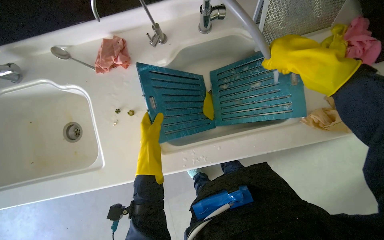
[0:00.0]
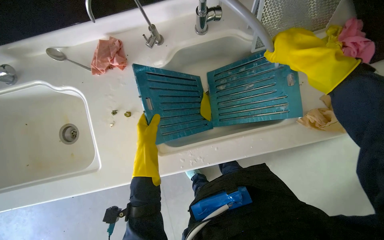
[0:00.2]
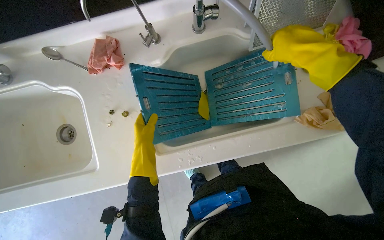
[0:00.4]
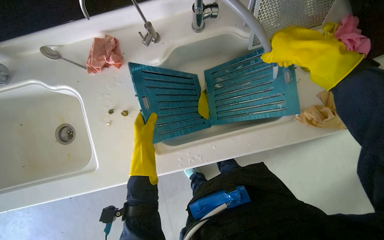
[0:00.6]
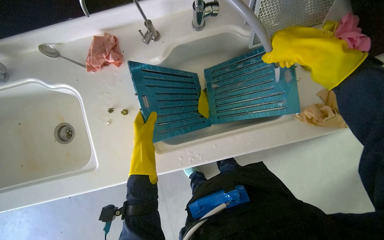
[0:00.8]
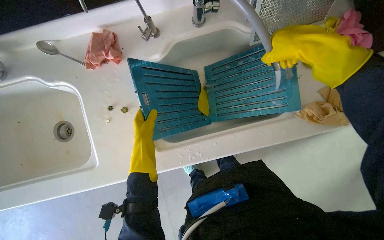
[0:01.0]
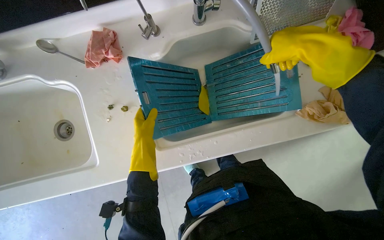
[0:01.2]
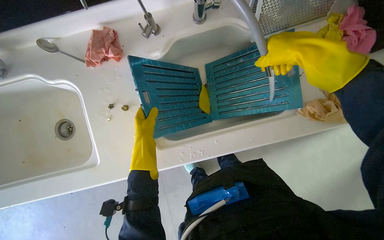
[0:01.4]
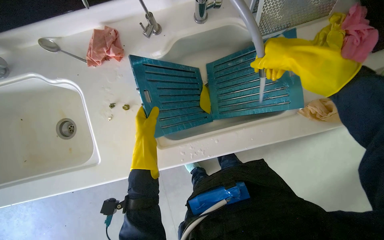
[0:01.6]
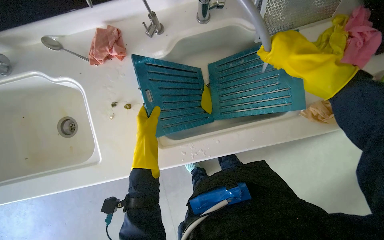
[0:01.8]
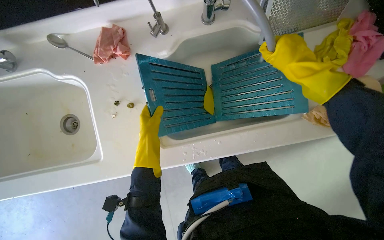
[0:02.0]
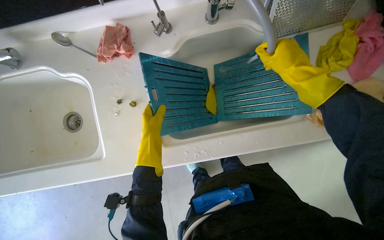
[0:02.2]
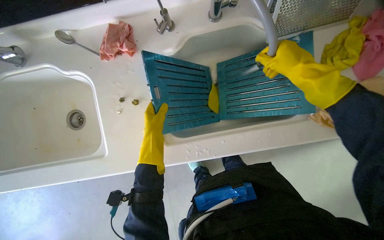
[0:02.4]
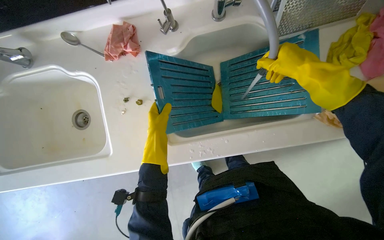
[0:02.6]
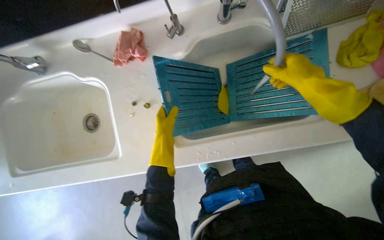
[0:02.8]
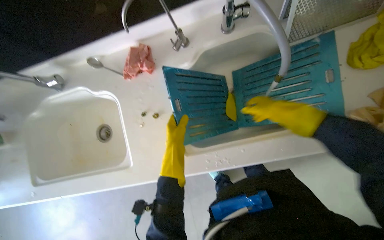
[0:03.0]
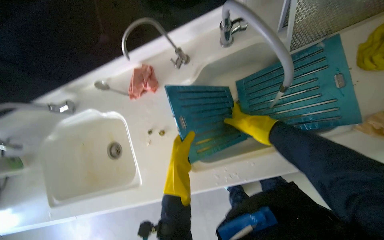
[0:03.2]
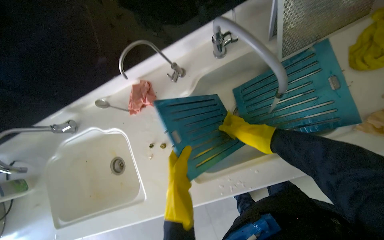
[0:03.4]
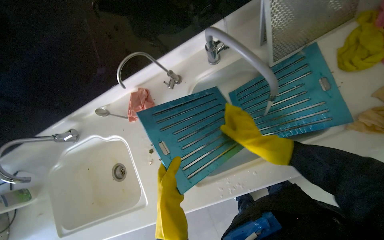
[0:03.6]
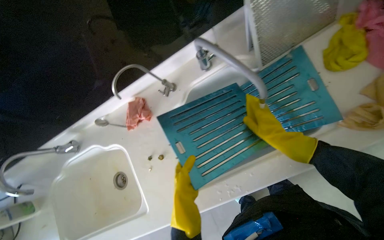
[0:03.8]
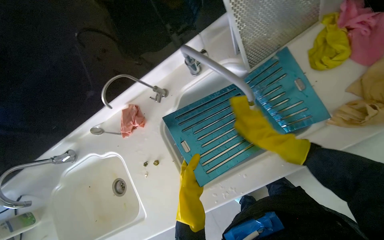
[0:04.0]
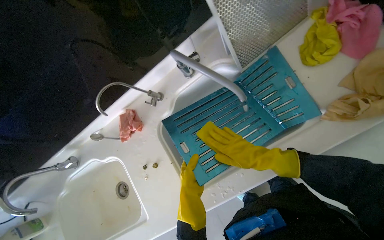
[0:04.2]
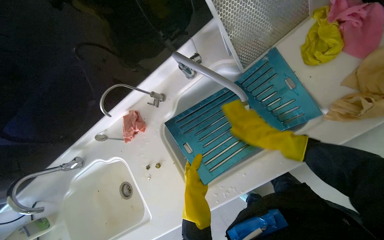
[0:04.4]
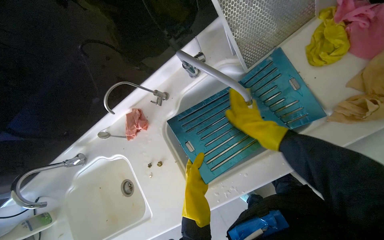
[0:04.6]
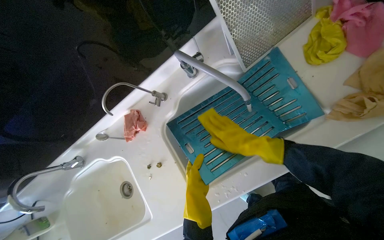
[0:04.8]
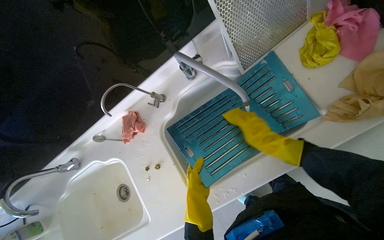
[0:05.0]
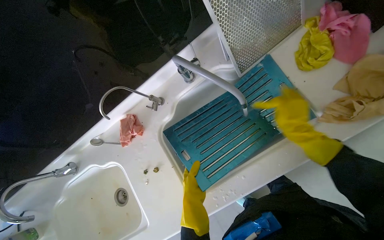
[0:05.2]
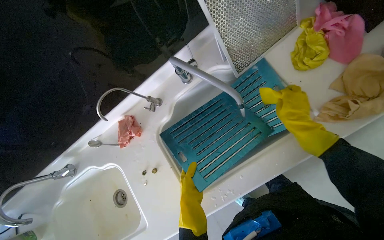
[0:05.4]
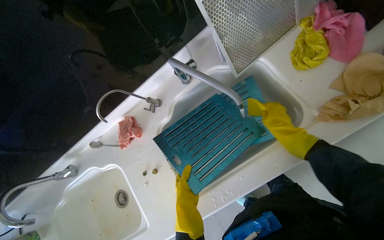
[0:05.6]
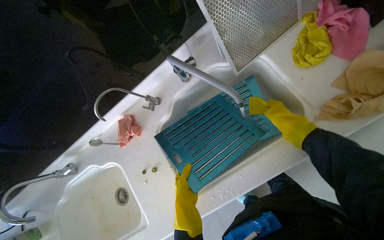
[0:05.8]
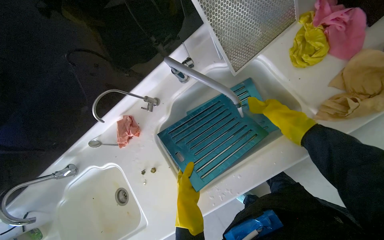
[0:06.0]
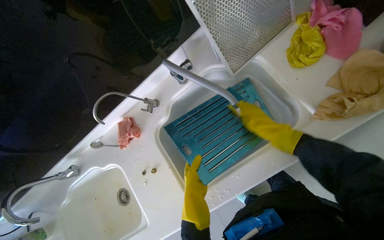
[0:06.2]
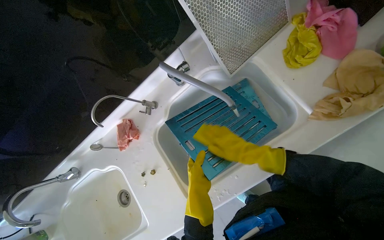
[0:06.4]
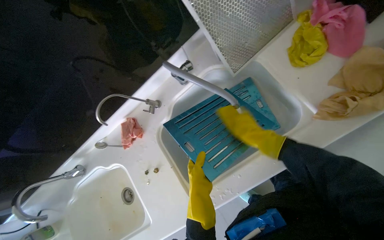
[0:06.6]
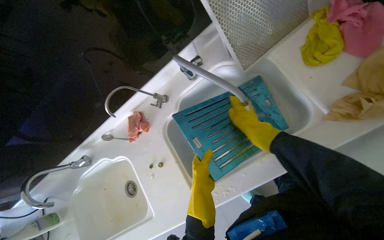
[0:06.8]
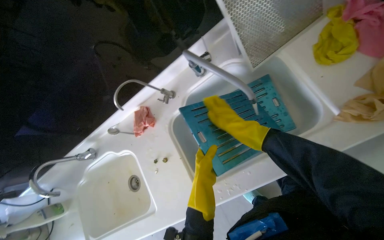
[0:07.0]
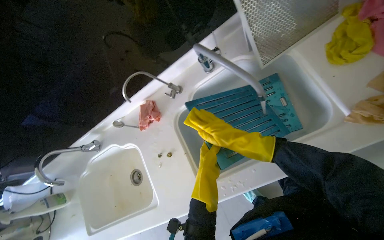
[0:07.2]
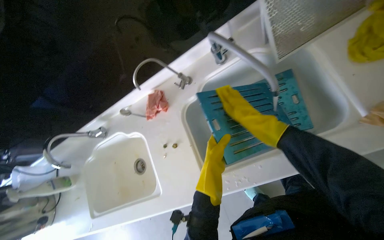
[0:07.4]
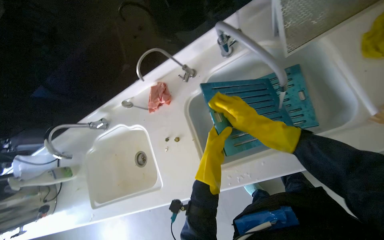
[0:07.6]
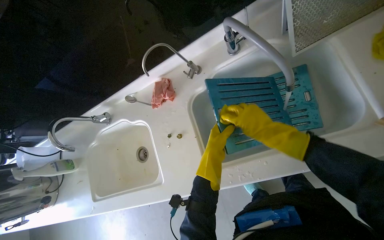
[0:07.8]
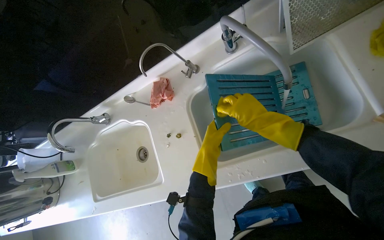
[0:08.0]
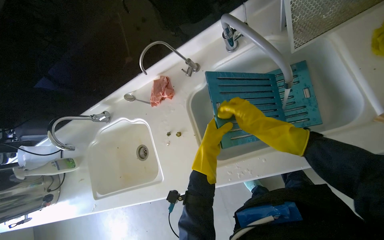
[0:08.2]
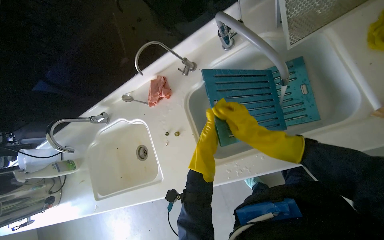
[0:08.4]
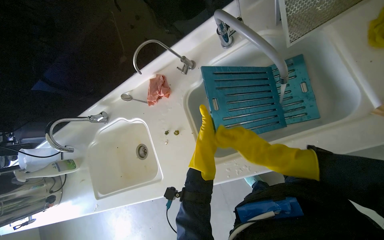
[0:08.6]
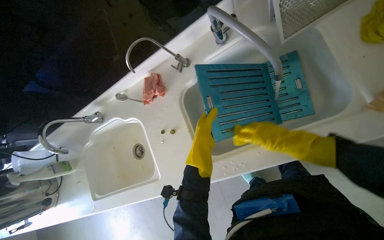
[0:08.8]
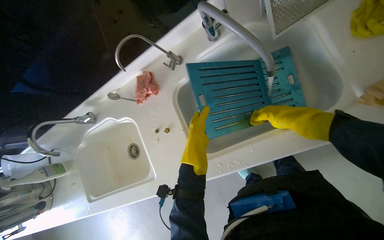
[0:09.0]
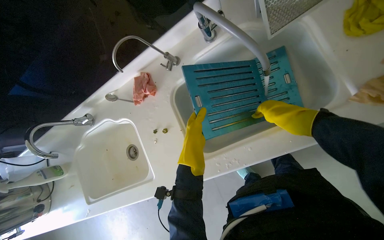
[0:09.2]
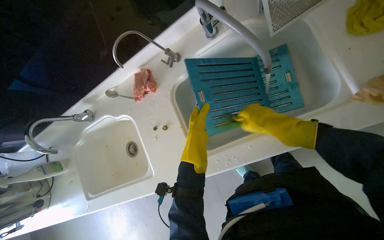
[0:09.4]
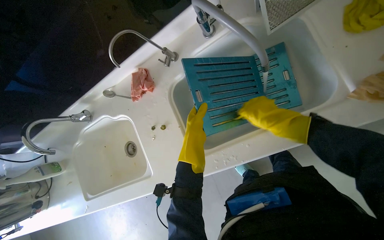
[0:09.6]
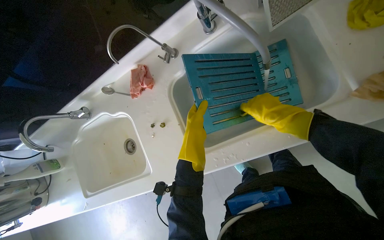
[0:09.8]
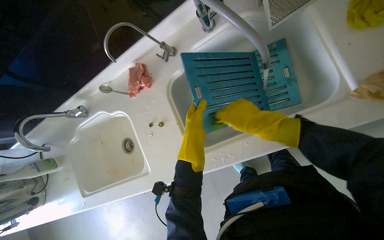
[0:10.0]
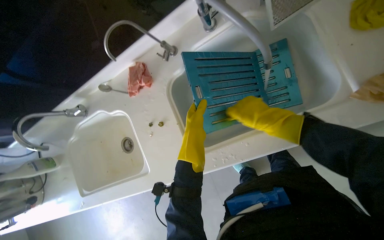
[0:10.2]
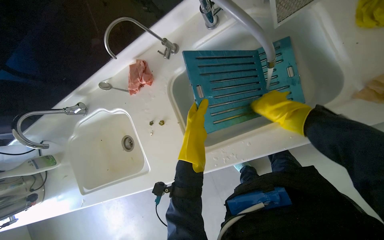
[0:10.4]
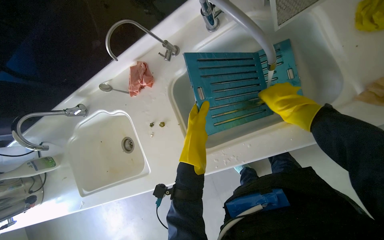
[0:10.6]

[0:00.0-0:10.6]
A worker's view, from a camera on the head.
Job: cleaning kitchen.
The whole recording: Cleaning metal mesh filters. The worker scrubs and rinses the metal mesh filters in the sink.
0:01.6 to 0:03.0: The right hand goes nearer and farther, some 20 cm each way, reversing 2 times.
0:03.0 to 0:04.6: The right hand moves some 15 cm farther from the camera and comes back.
0:04.6 to 0:06.0: The right hand travels to the right by some 15 cm.
0:06.0 to 0:07.6: The right hand heads to the left, covering some 25 cm.
0:07.6 to 0:09.0: The right hand moves to the right, about 20 cm.
0:09.0 to 0:10.6: The right hand travels to the left and back again, some 10 cm each way.

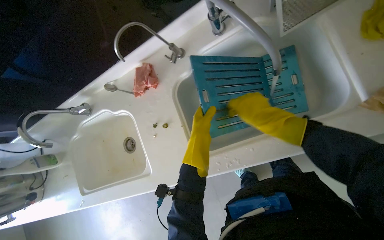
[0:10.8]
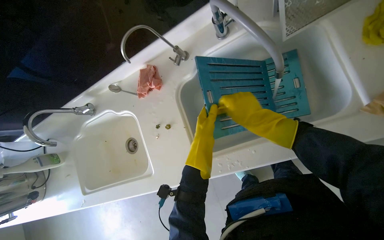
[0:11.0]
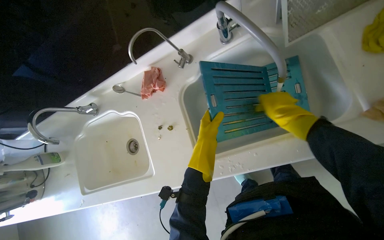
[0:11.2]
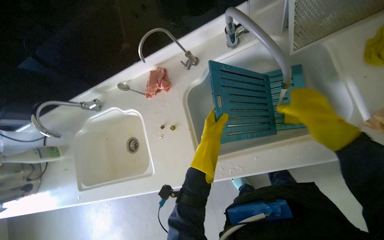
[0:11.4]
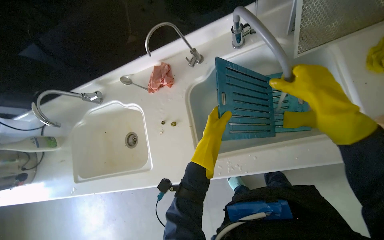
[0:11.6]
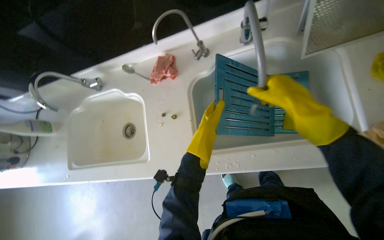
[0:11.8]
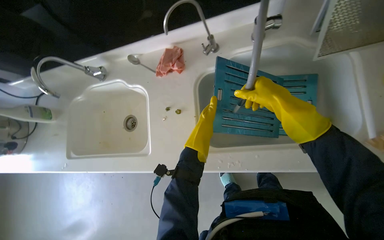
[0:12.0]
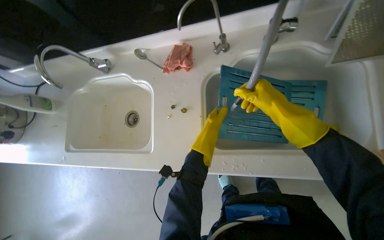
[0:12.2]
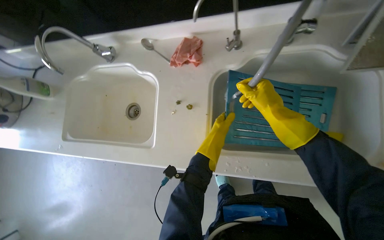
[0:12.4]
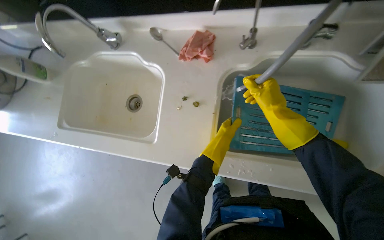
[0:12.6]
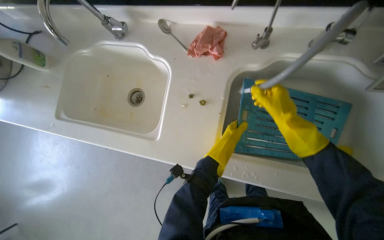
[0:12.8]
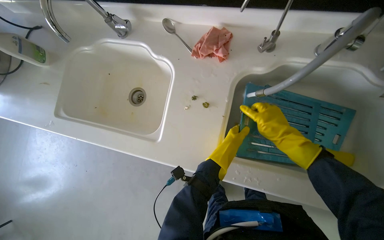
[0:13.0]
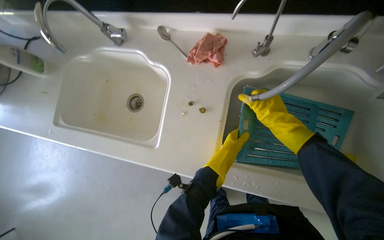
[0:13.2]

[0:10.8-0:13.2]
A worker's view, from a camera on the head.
Job: cleaning kitchen.
The whole recording: Cleaning metal mesh filters. The worker scrubs and rinses the metal mesh filters in the sink.
0:12.0 to 0:13.2: The right hand goes some 15 cm farther from the camera.

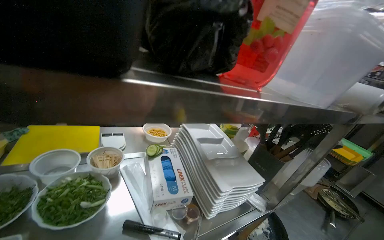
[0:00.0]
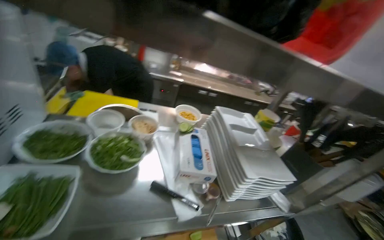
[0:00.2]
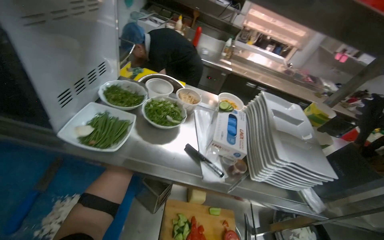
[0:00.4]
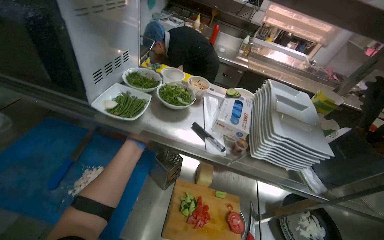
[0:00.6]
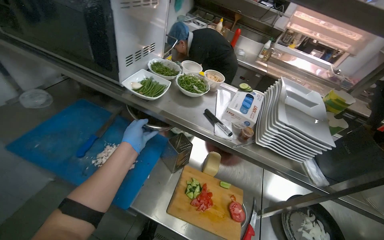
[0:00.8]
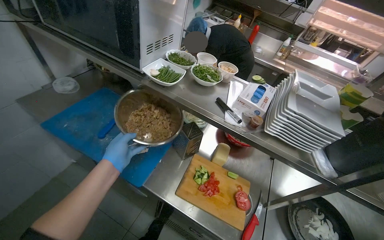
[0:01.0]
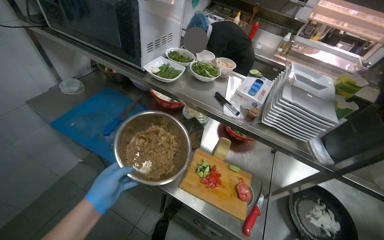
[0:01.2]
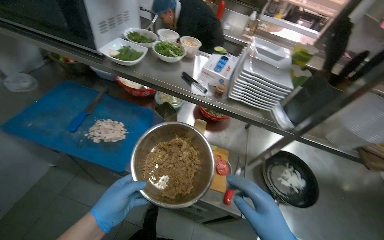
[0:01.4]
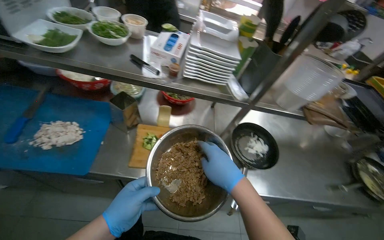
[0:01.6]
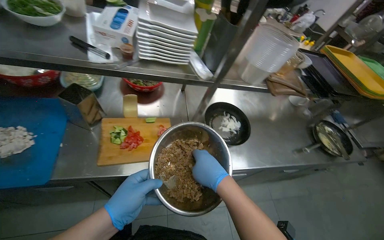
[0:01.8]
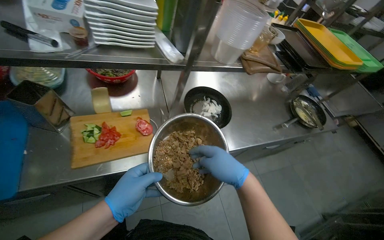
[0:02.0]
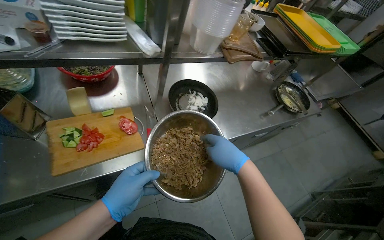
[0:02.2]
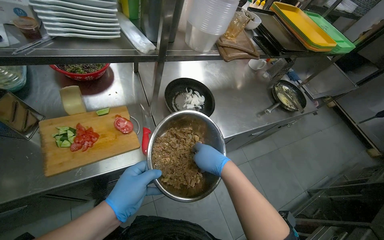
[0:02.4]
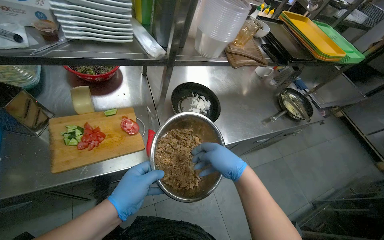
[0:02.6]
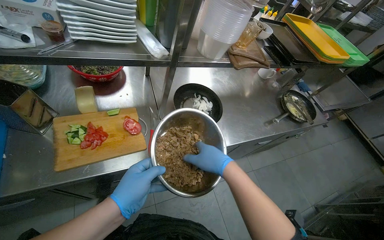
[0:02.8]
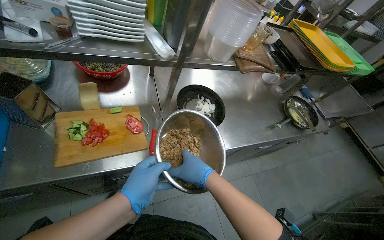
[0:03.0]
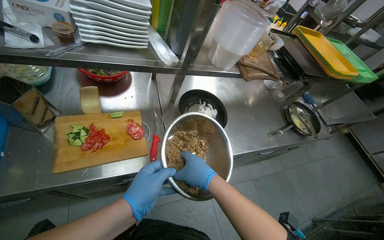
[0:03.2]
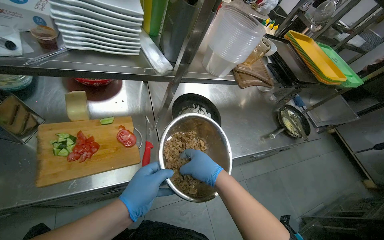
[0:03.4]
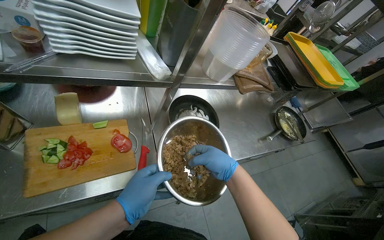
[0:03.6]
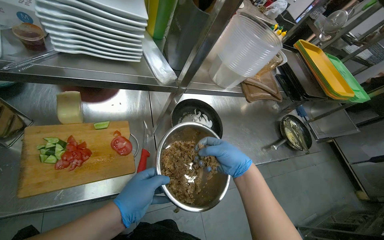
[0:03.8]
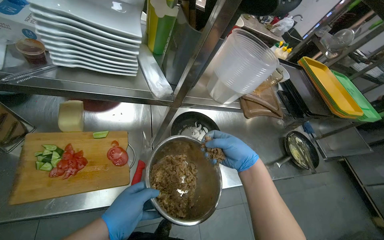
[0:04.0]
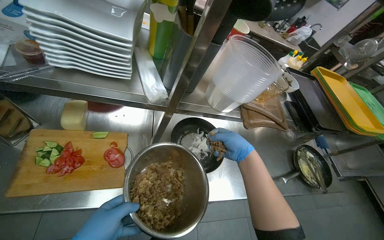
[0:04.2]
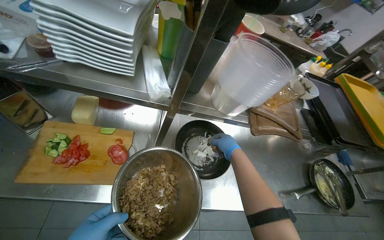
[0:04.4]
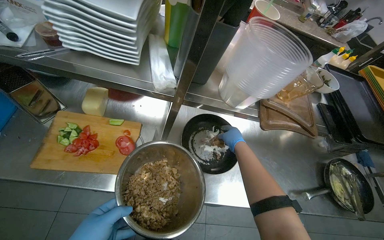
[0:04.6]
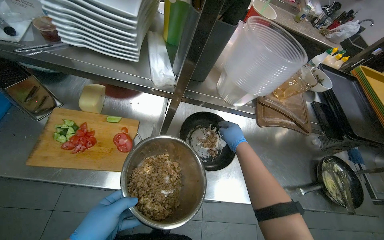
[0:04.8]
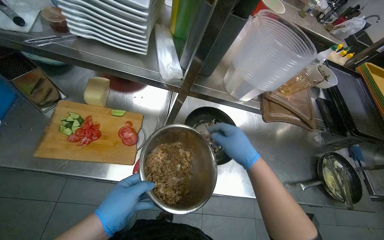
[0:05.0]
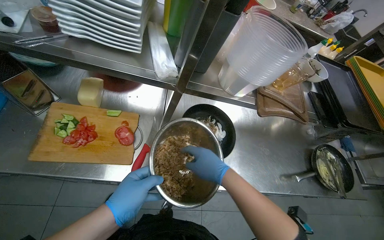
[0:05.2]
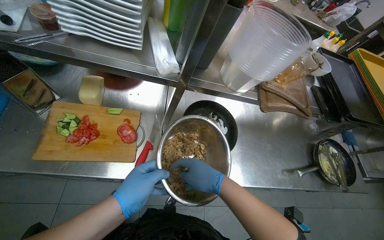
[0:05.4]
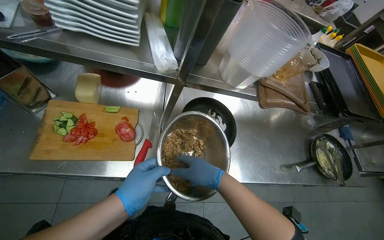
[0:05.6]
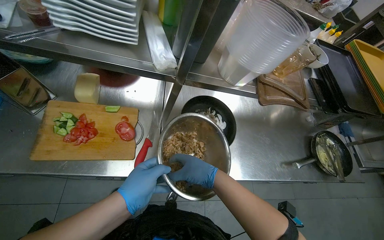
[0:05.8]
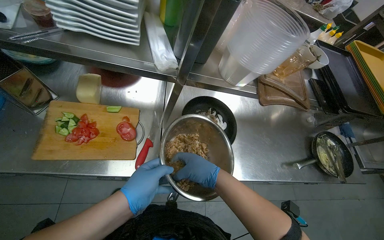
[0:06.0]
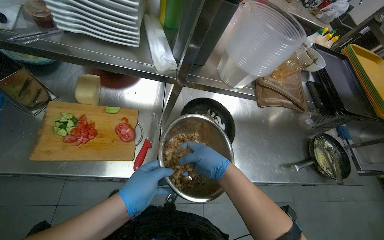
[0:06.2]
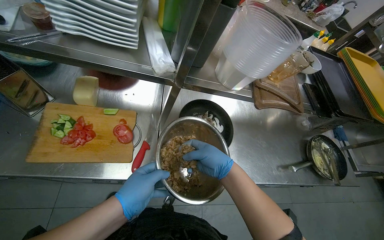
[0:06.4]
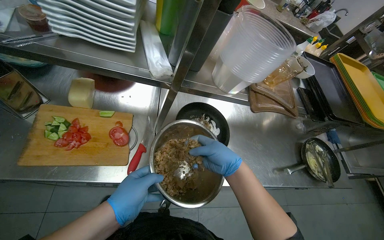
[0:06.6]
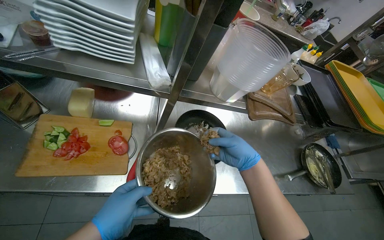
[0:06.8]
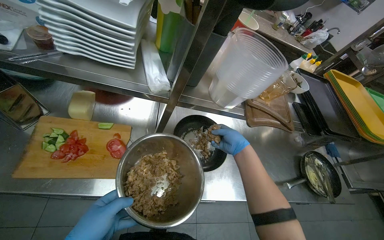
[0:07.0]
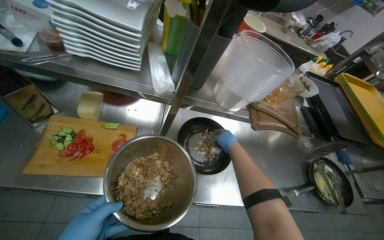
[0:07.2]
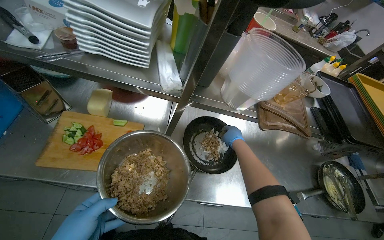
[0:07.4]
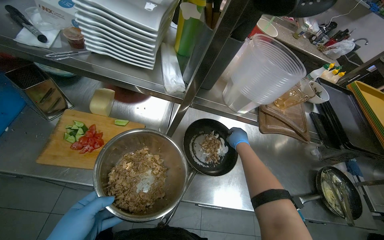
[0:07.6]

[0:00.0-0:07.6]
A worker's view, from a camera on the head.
Job: cooking food.
The whole recording: Adding minced meat to pan. The worker adds minced meat from a bowl into a pan with onions.
0:00.0 to 0:01.6: The wearer looks roughly 30 degrees further to the left. The wearer looks some 15 degrees further downward.
0:01.6 to 0:03.0: The head rotates some 20 degrees to the right.
0:03.0 to 0:04.6: The wearer looks about 20 degrees further to the left. The right hand goes approximately 40 cm farther from the camera and up the picture.
0:04.6 to 0:06.0: The right hand goes approximately 30 cm nearer to the camera, down the picture and to the left.
0:06.0 to 0:07.6: The right hand is displaced farther from the camera, up the picture and to the right by about 30 cm.
